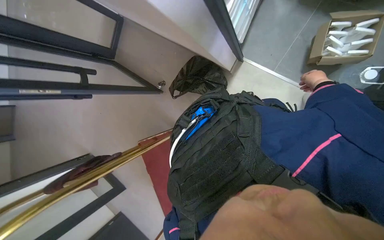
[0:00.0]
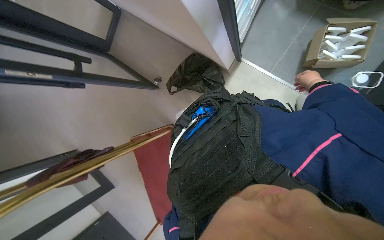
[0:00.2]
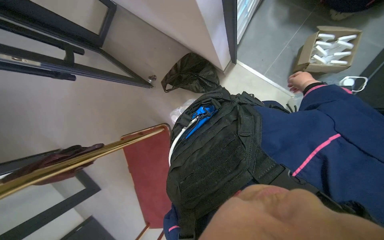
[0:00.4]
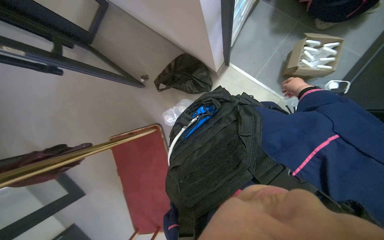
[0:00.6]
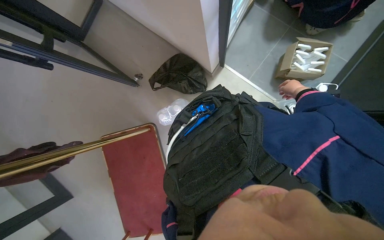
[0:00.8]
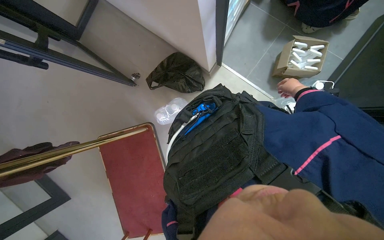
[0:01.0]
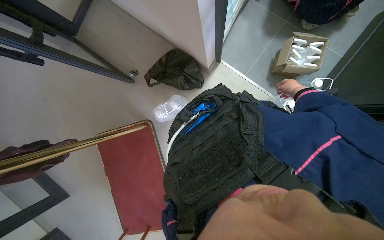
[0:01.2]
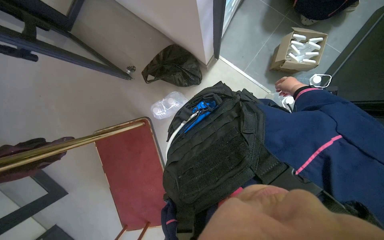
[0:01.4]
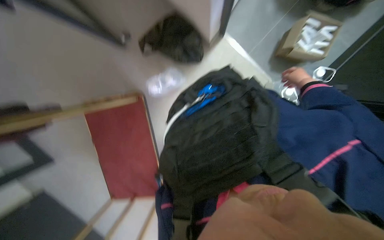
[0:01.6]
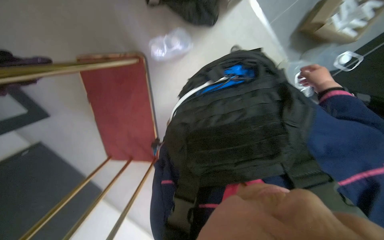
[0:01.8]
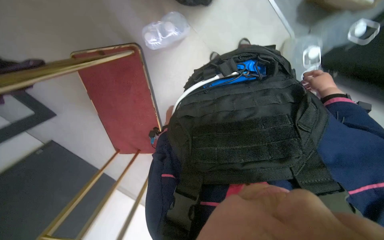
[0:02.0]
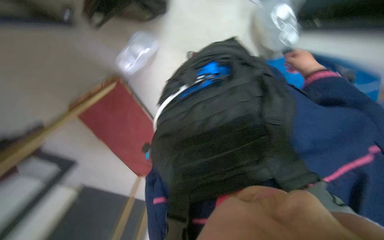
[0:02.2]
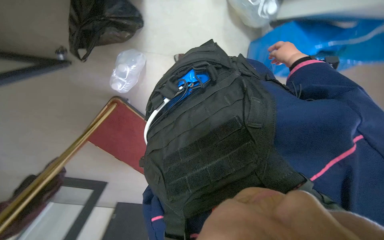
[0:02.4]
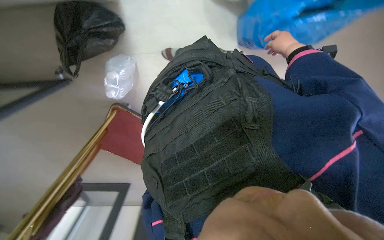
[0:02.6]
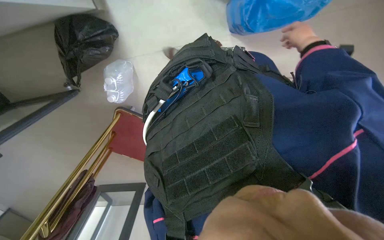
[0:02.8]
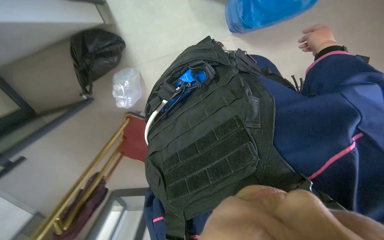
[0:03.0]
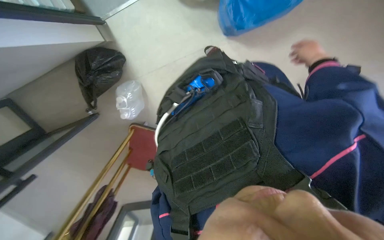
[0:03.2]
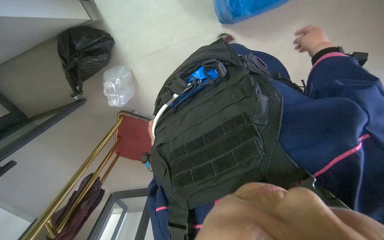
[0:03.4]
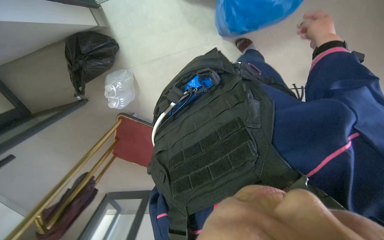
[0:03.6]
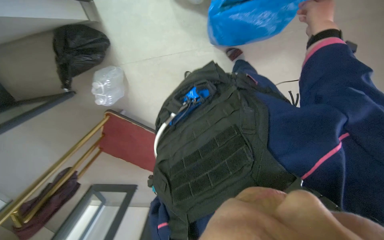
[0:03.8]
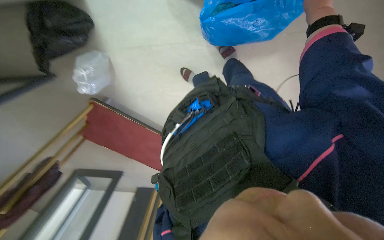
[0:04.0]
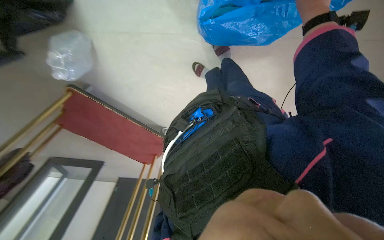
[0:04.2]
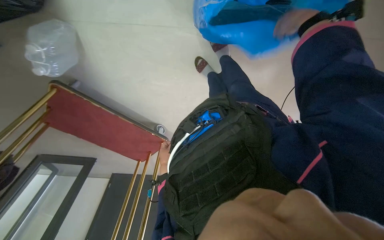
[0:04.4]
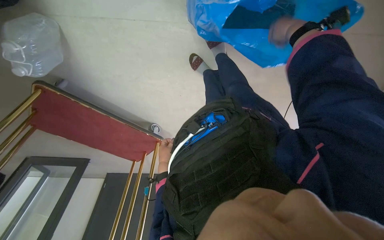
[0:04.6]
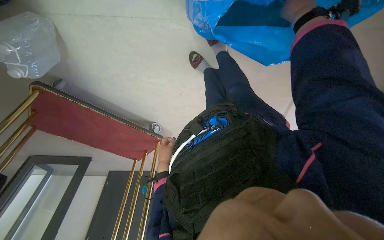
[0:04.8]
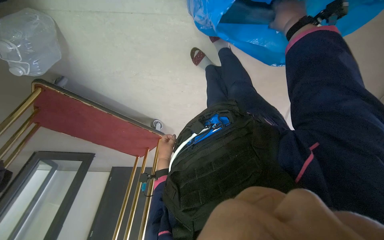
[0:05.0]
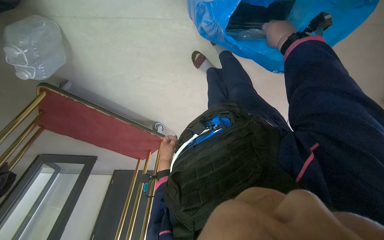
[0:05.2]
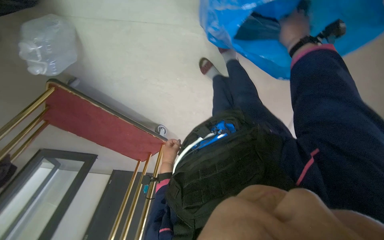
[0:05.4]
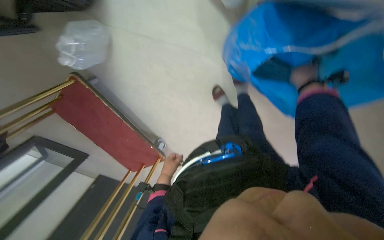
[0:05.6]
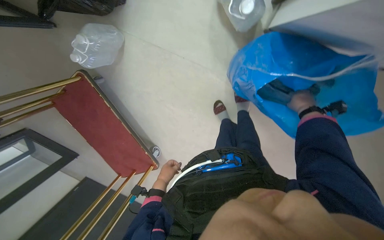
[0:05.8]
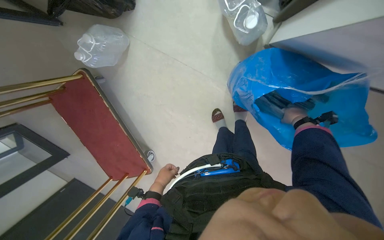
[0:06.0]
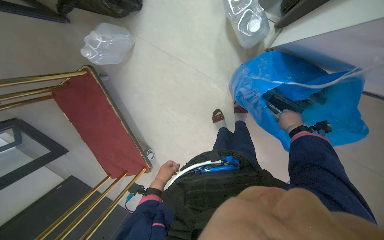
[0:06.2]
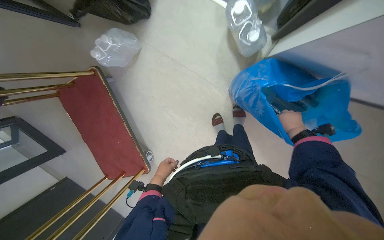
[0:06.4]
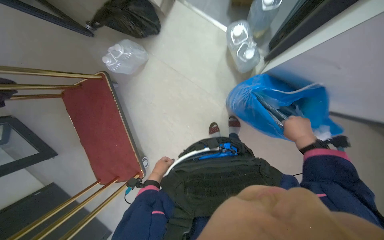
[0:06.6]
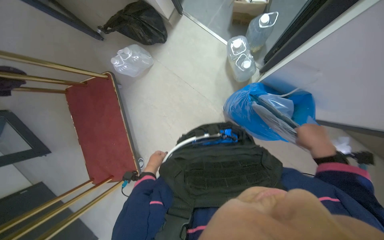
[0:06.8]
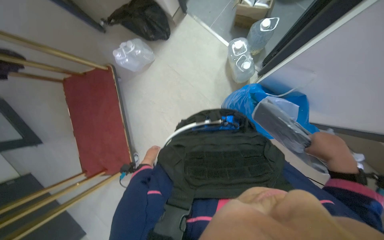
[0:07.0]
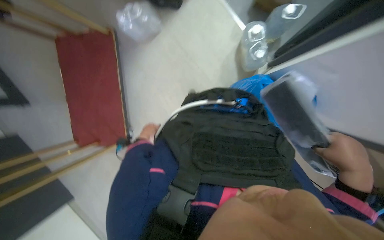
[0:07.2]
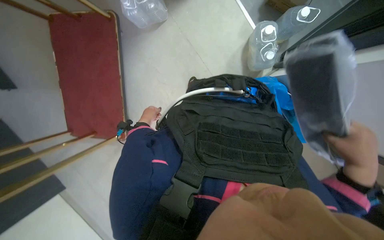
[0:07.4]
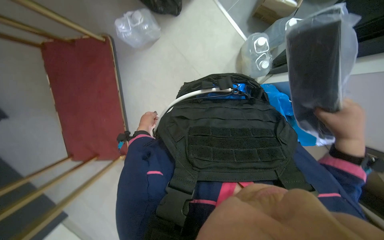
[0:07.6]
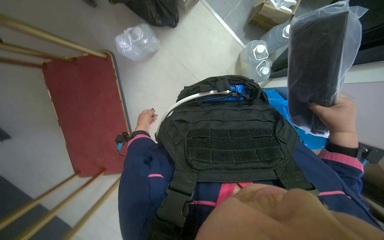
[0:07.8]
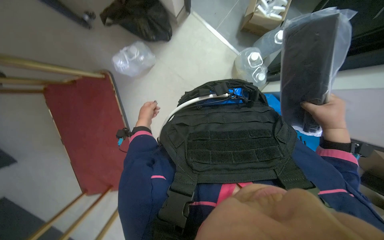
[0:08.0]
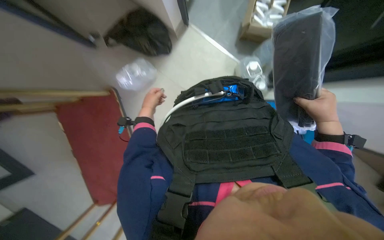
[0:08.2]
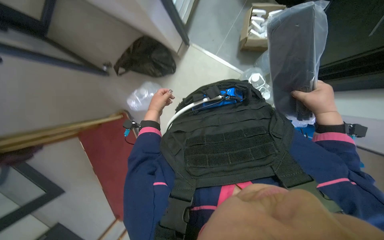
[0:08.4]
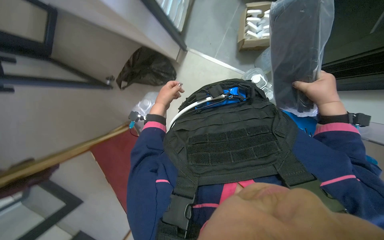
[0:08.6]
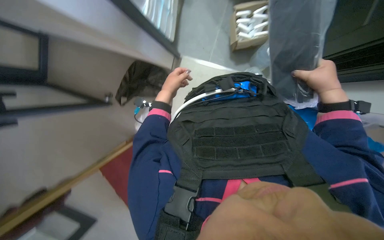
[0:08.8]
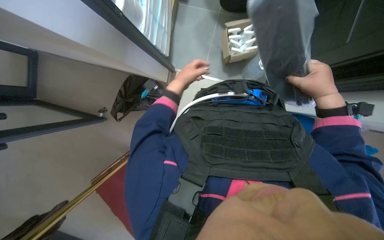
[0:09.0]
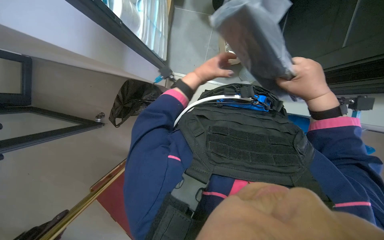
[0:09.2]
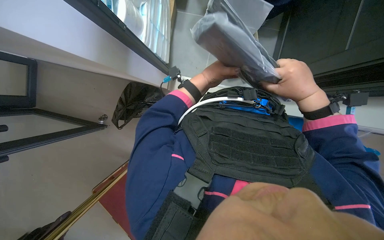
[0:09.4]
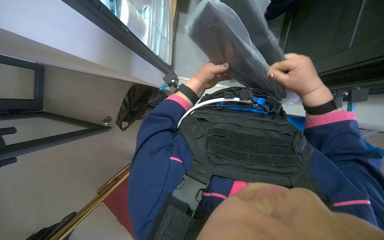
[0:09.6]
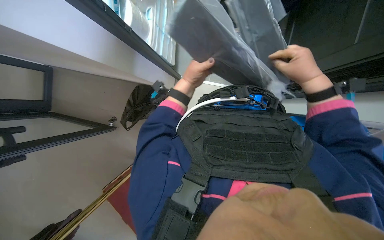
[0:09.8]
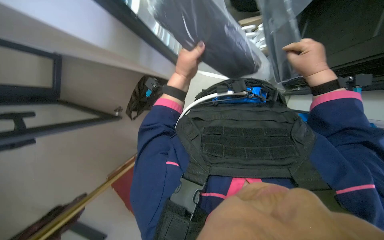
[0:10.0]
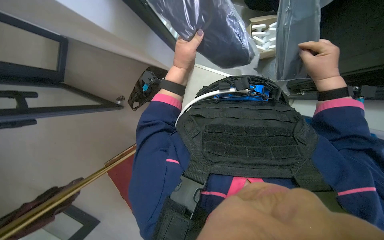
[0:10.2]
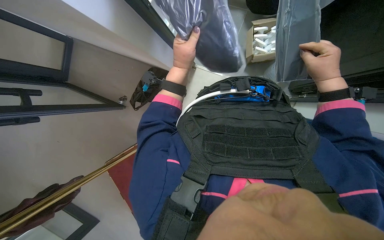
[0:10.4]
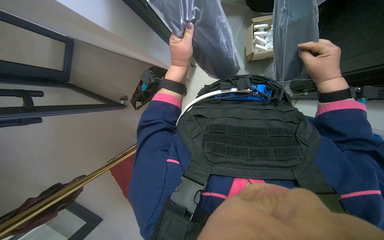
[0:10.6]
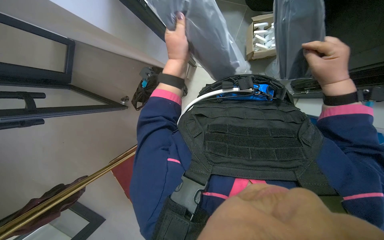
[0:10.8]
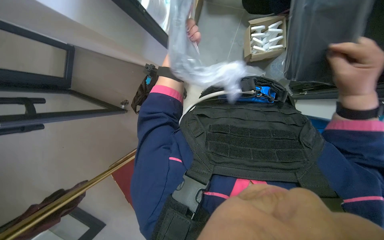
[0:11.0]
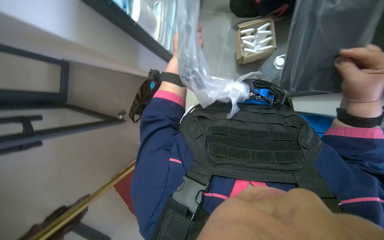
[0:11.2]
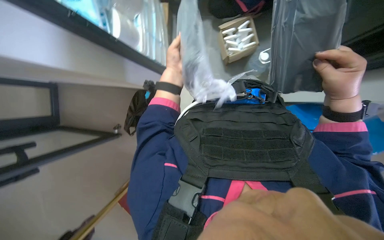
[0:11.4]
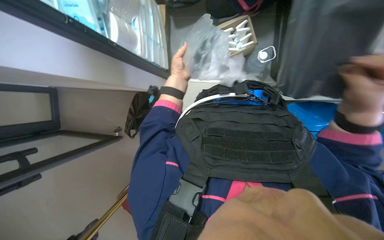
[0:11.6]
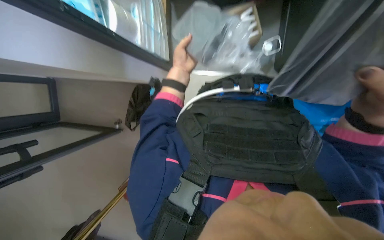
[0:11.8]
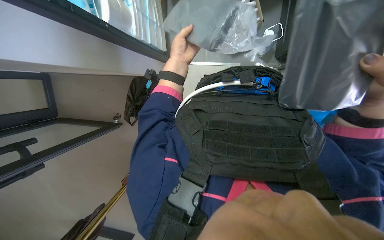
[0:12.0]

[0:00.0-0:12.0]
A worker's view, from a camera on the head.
Job: organizing items.
The whole recording: Unpacking items from blue bag. The worker unpacks items from a blue bag and places them on the floor.
0:00.0 to 0:01.6: The view pans to the right by some 20 degrees.
0:01.6 to 0:03.0: The camera sweeps to the left, by some 20 degrees. The view tilts some 25 degrees downward. The scene turns about 30 degrees counterclockwise in the picture.
0:03.0 to 0:04.4: The view pans to the right by about 20 degrees.
0:04.4 to 0:06.0: The view tips upward by about 15 degrees. Everything in view rotates about 25 degrees clockwise.
0:06.0 to 0:07.6: The wearer looks approximately 15 degrees further upward. The right hand goes some 50 cm nearer to the camera. The left hand travels to the left by about 10 cm.
0:07.6 to 0:09.0: The view tilts about 25 degrees upward. The scene turns some 30 degrees counterclockwise in the picture. The left hand moves up the picture, about 40 cm. Meanwhile the right hand heads farther from the camera, covering about 10 cm.
0:10.4 to 0:12.0: The left hand is displaced farther from the camera by about 10 cm.

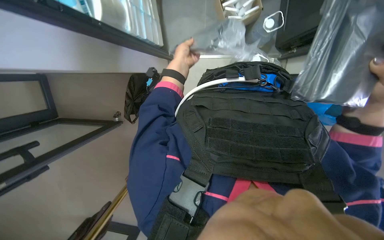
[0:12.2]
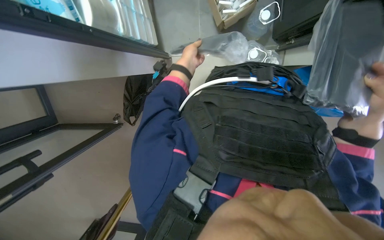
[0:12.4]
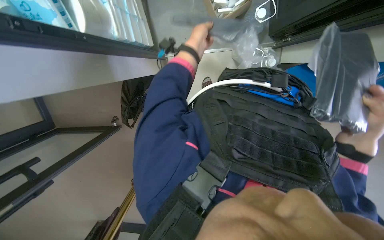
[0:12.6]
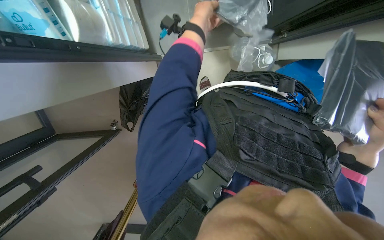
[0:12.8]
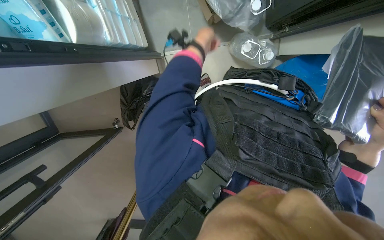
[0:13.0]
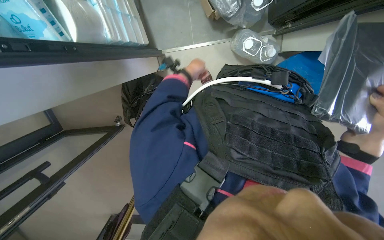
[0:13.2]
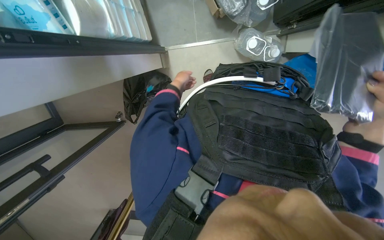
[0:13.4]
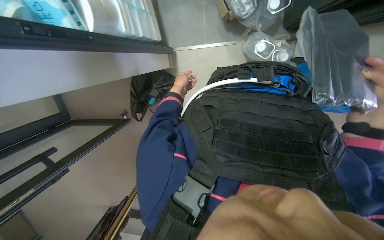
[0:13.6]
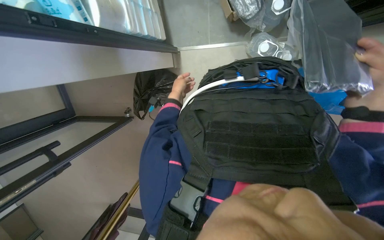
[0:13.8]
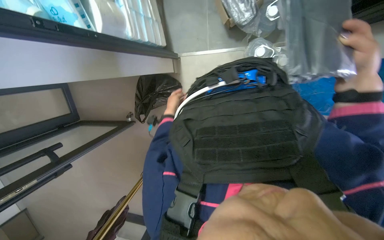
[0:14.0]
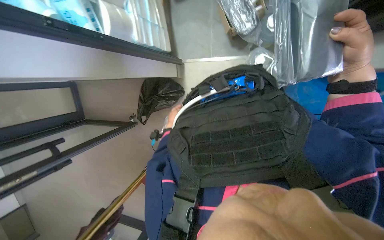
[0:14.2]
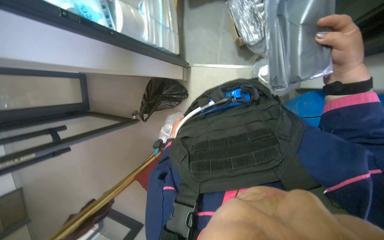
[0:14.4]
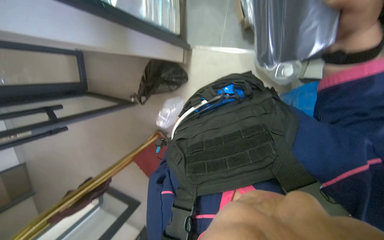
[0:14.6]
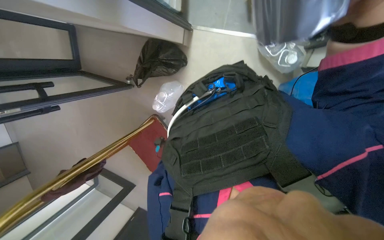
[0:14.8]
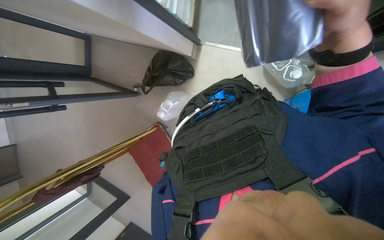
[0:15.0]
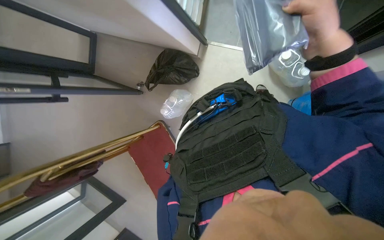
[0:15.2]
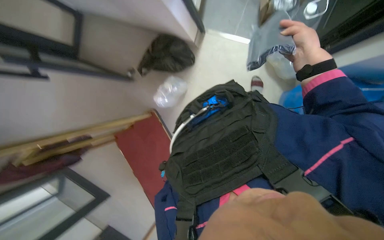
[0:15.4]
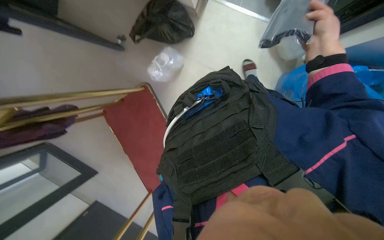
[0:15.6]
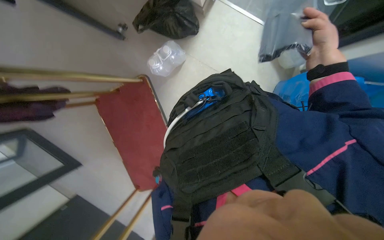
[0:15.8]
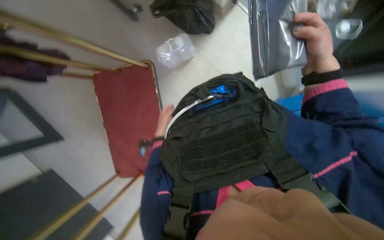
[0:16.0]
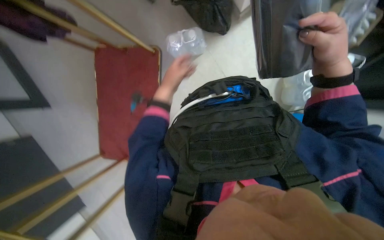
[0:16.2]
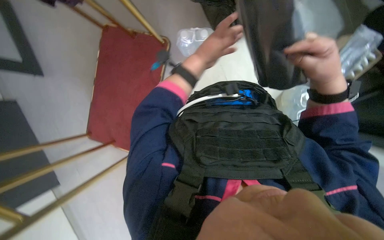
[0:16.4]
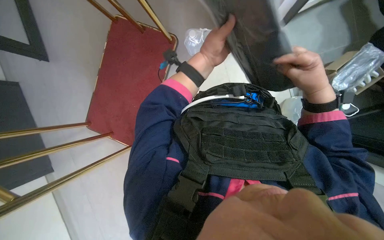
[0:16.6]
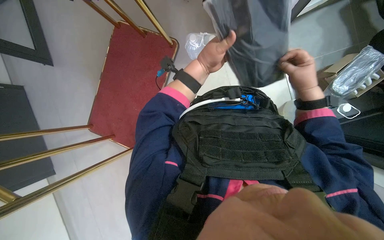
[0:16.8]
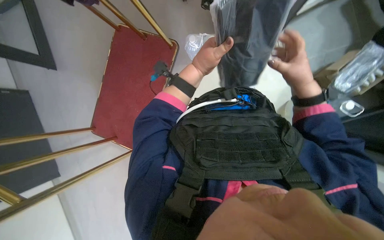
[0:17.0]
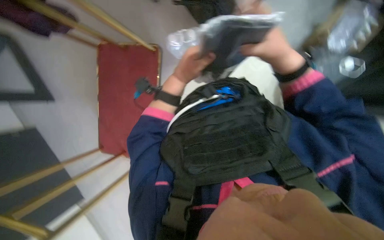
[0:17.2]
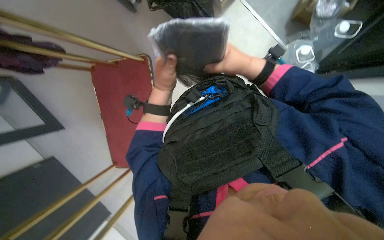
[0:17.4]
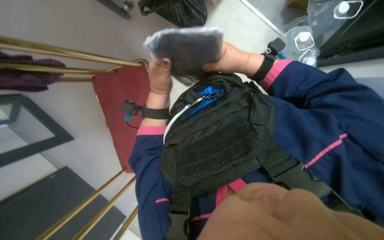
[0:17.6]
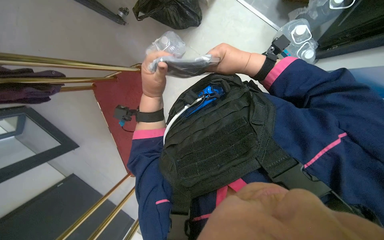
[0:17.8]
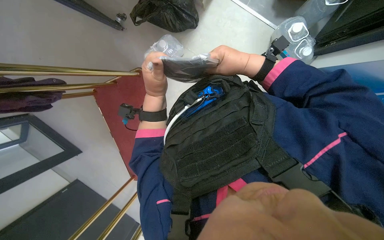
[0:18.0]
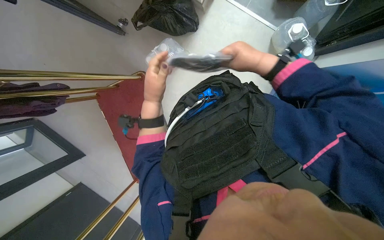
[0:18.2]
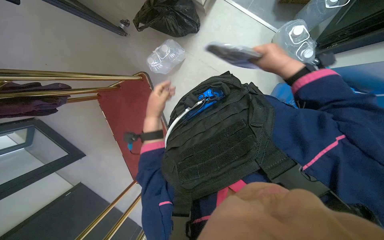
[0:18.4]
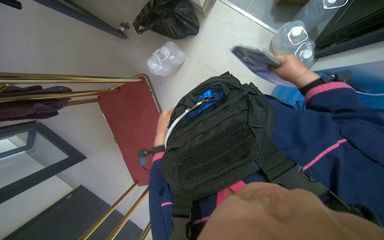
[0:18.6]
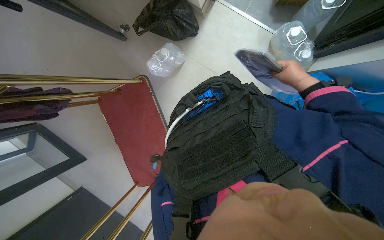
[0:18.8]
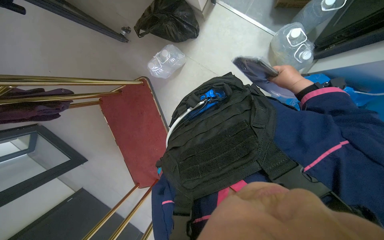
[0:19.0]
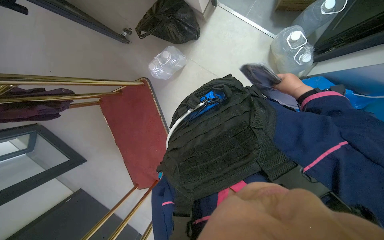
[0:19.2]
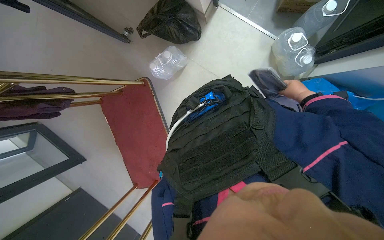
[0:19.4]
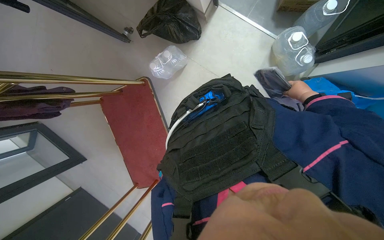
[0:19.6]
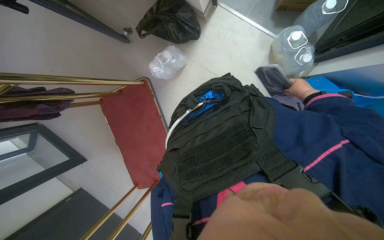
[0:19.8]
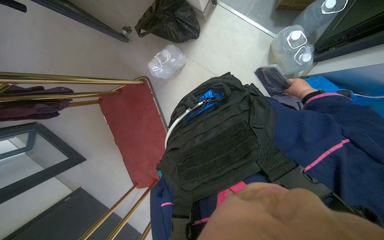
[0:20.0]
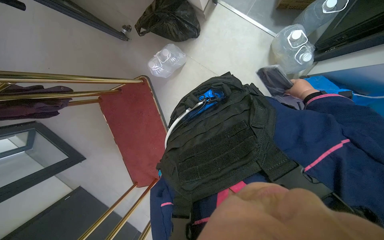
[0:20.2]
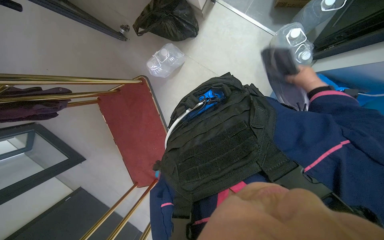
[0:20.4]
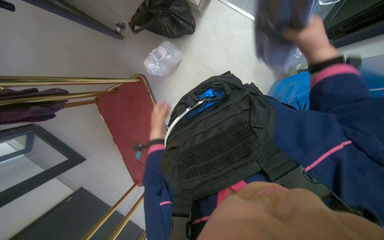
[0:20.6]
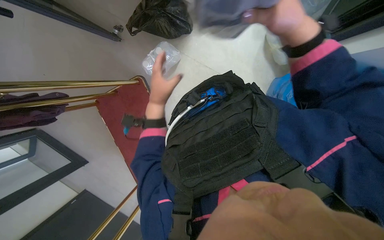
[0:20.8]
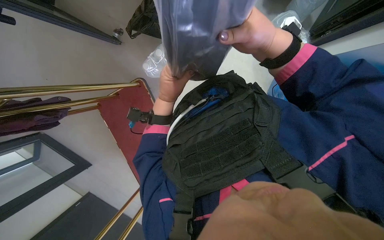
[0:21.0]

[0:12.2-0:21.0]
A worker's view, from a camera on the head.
Job: organizing items.
The whole recording: Unpacking items from blue bag. The worker unpacks items from a blue bag and places them on the floor.
0:12.2 to 0:13.6: The left hand travels nearer to the camera and back again, about 15 cm each way.
0:15.2 to 0:16.6: The head travels about 60 cm. The camera is aimed roughly 30 degrees further to the right. The scene turns roughly 45 degrees clockwise in the picture.
0:16.6 to 0:18.0: The scene rotates counterclockwise by about 40 degrees.
0:18.0 to 0:19.6: The right hand shifts about 35 cm to the right and farther from the camera.
0:19.6 to 0:21.0: The right hand is displaced to the left and nearer to the camera by roughly 40 cm.
